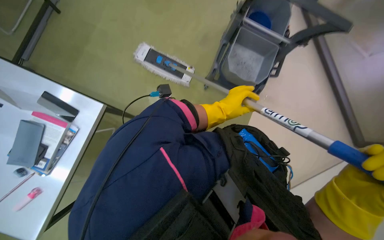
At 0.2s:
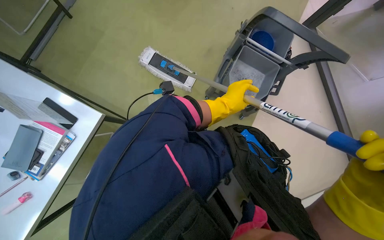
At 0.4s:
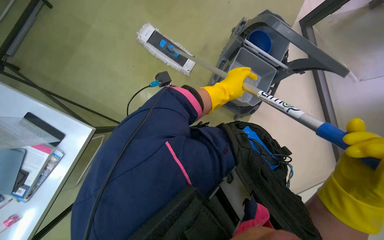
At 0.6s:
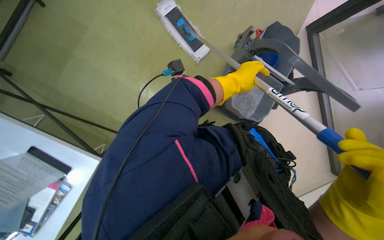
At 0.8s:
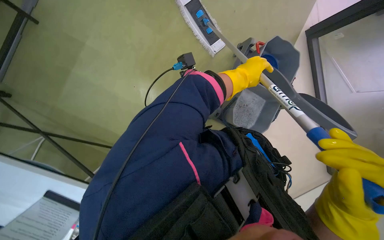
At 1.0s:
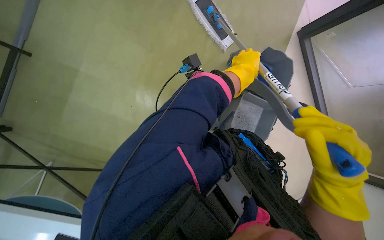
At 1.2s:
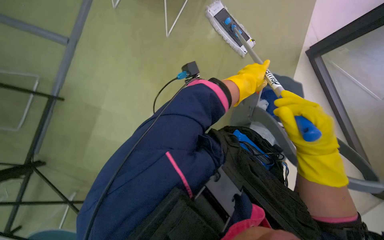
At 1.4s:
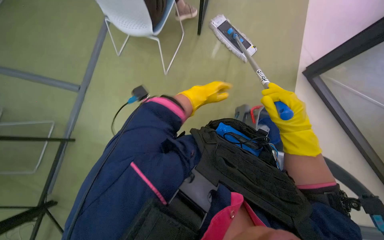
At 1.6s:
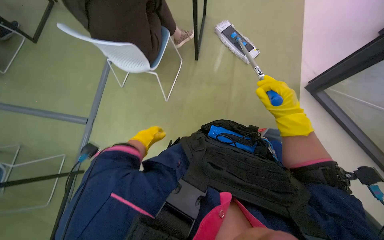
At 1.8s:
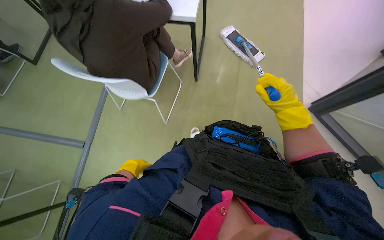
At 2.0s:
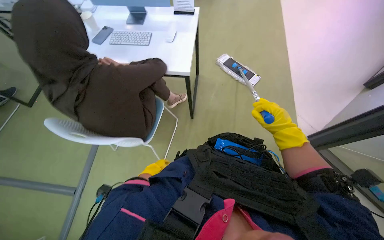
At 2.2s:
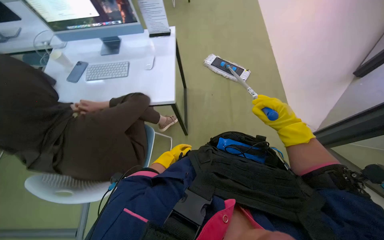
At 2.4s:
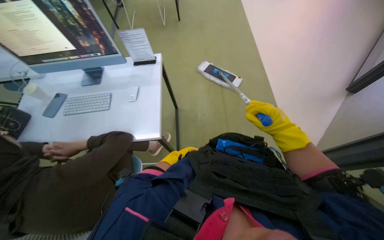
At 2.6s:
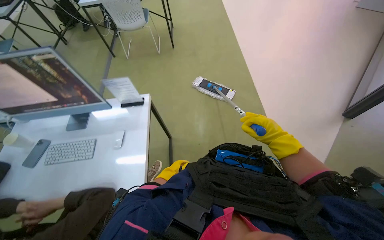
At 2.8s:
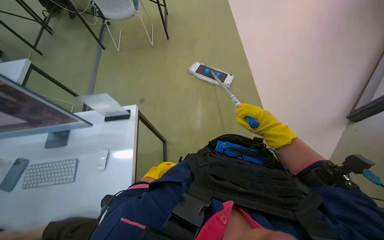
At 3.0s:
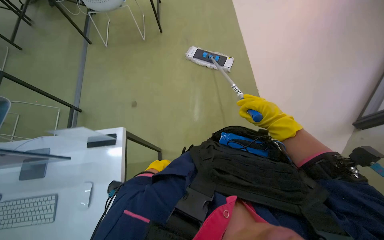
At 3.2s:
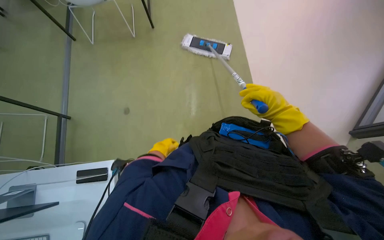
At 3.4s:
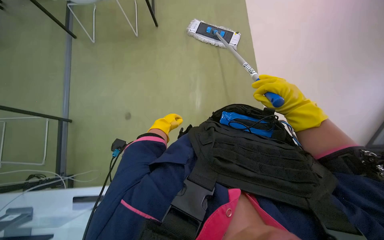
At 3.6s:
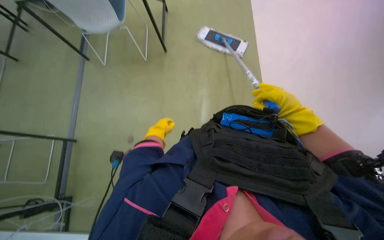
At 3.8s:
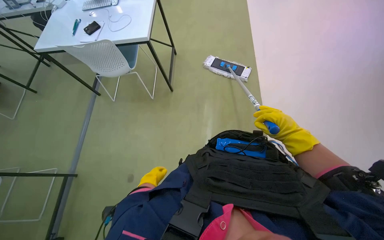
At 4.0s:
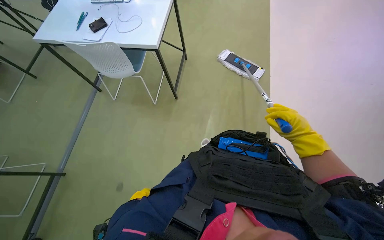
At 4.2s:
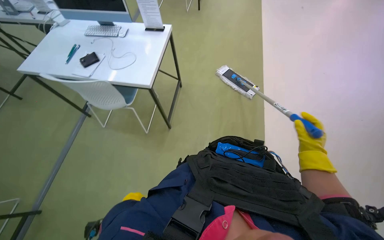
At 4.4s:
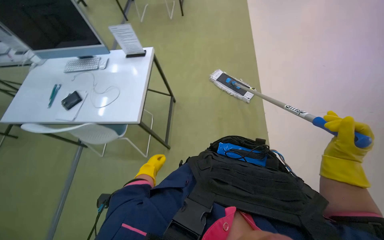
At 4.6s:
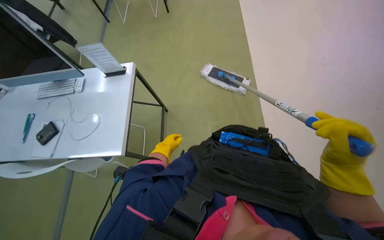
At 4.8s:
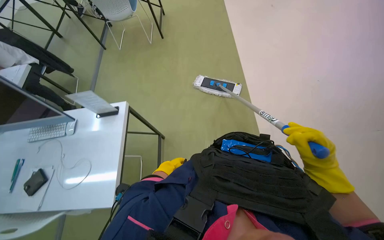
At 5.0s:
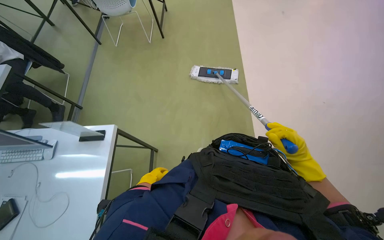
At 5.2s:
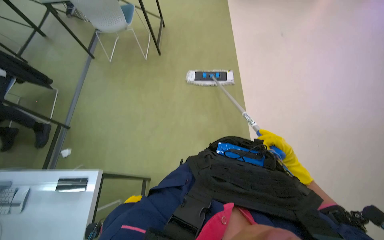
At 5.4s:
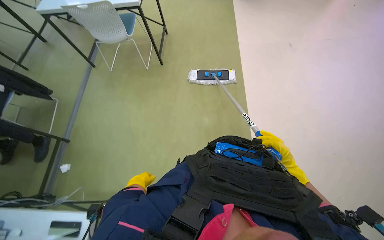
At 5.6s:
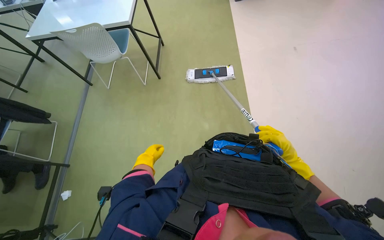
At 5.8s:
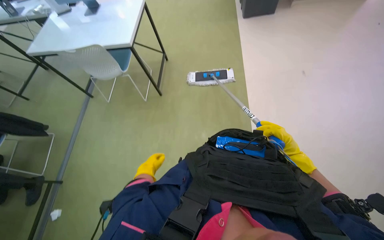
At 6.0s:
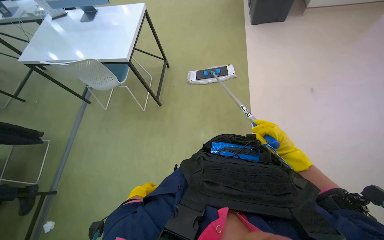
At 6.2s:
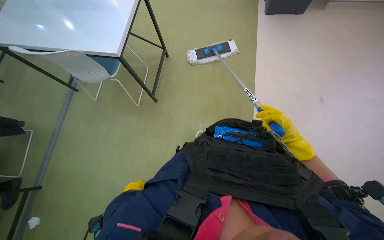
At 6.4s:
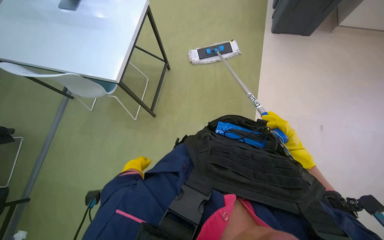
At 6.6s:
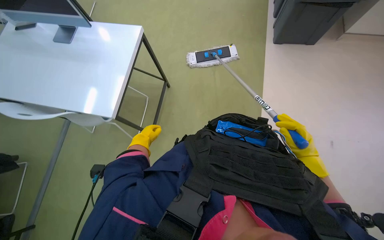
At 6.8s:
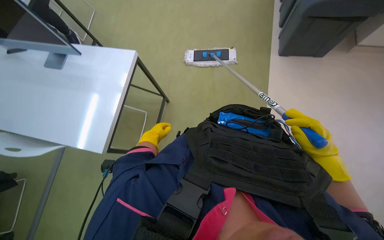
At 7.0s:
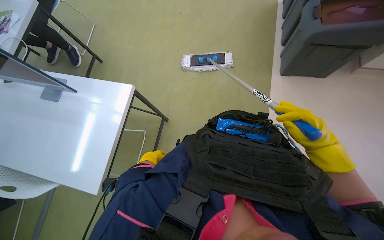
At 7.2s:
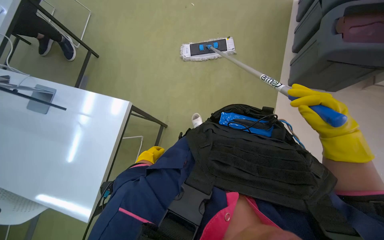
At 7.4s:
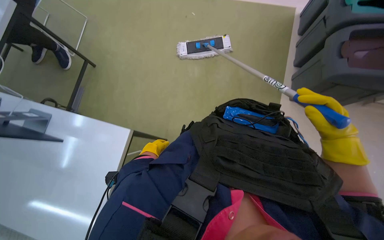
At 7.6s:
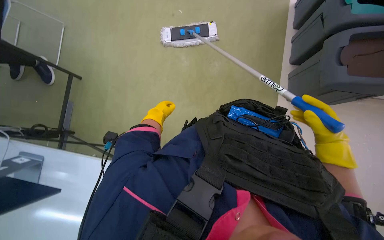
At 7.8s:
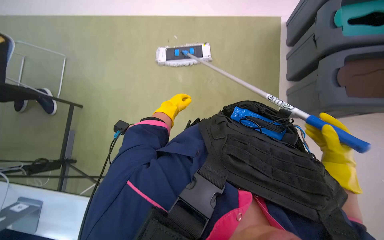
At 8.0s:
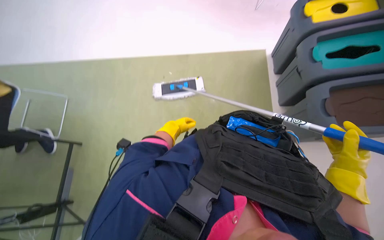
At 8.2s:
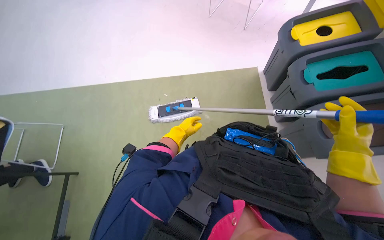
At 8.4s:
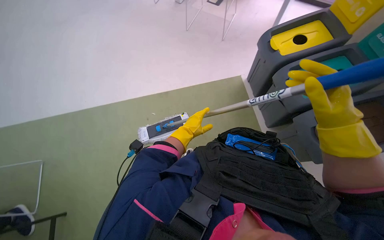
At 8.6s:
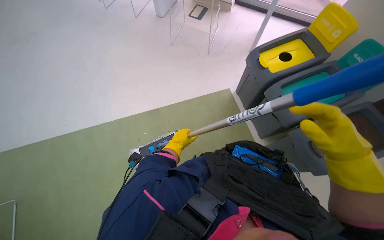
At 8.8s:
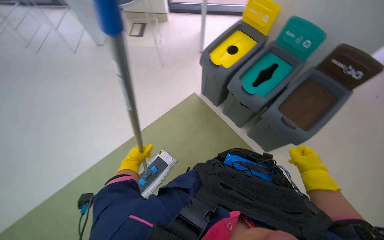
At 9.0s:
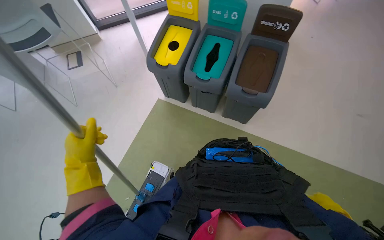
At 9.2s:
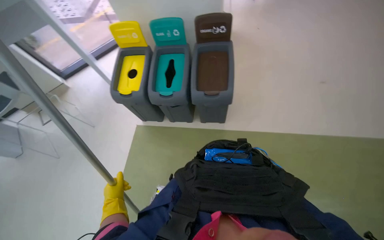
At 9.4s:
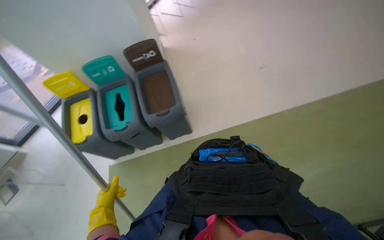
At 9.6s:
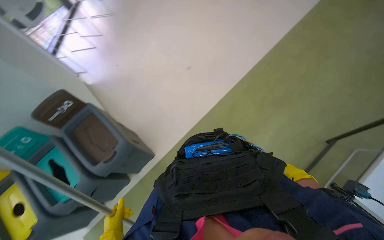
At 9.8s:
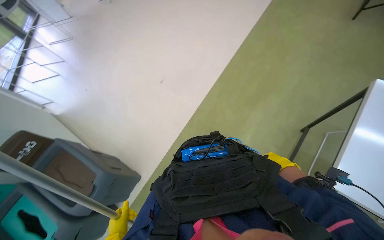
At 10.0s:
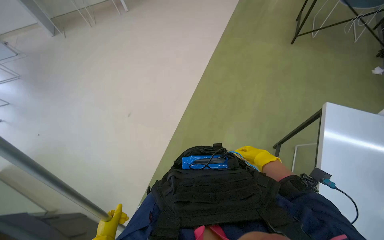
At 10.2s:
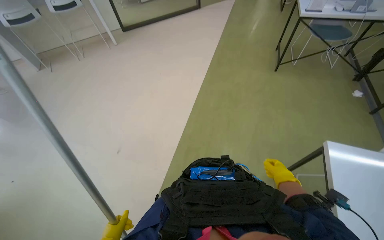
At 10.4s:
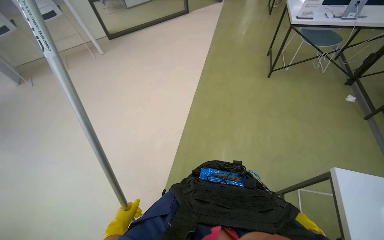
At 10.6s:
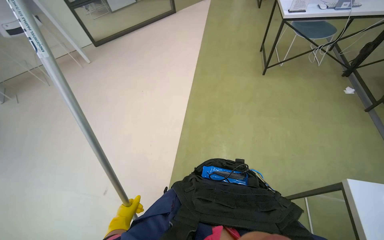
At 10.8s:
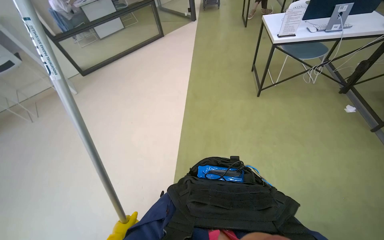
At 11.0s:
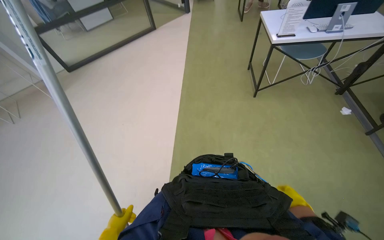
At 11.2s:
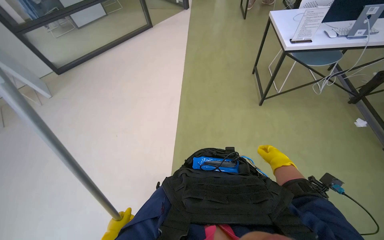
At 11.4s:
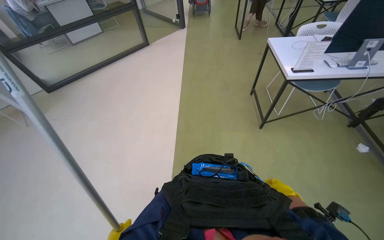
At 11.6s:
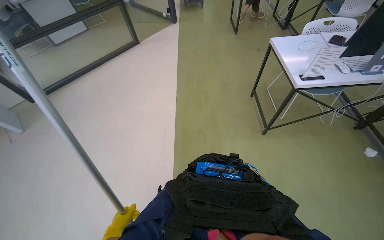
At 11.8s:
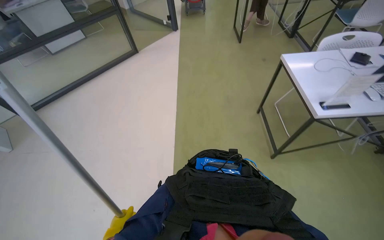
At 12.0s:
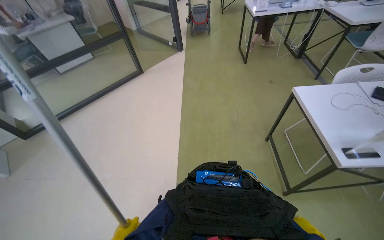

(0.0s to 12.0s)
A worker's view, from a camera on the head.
Job: mopping floor.
The whole recording: Mopping office floor. The worker mops the office floor with a flat mop, periodically wringing it in a bucket.
1.6s - 3.0s: The camera is carried roughly 1 m.
3.0s - 4.4s: The right hand moves to the right, approximately 15 cm.
7.6s - 9.0s: The wearer's head swings some 50 degrees to the right.
10.4s - 12.0s: The head travels approximately 1.5 m.

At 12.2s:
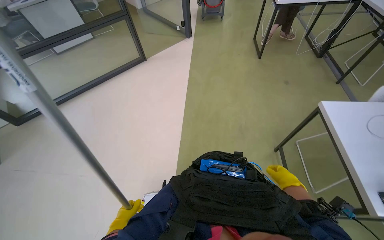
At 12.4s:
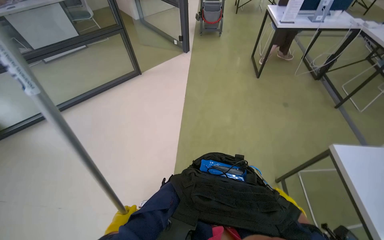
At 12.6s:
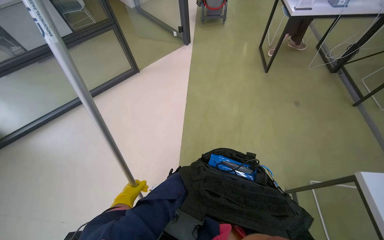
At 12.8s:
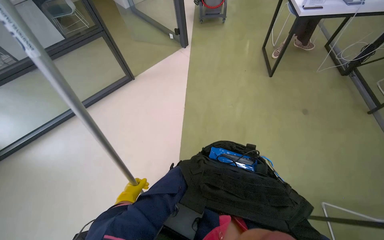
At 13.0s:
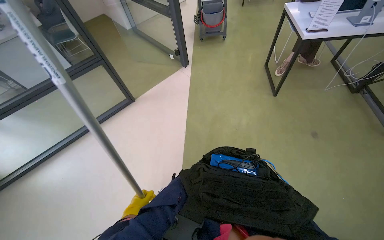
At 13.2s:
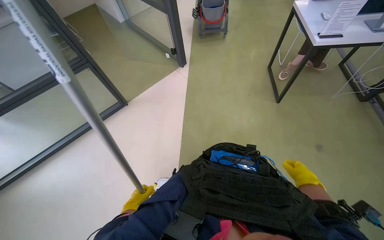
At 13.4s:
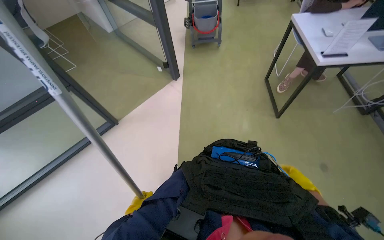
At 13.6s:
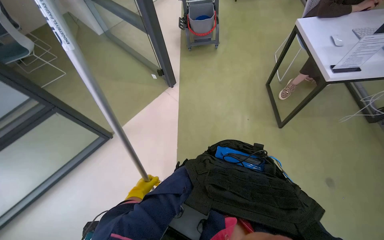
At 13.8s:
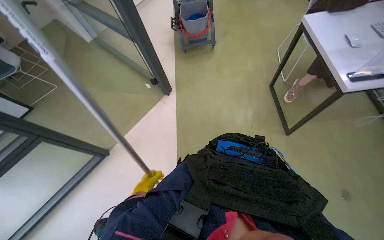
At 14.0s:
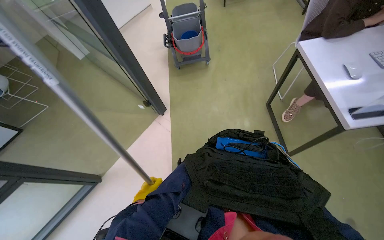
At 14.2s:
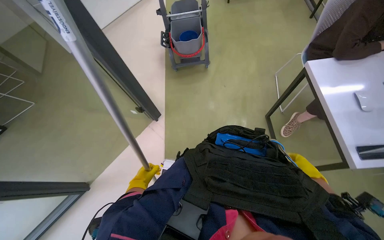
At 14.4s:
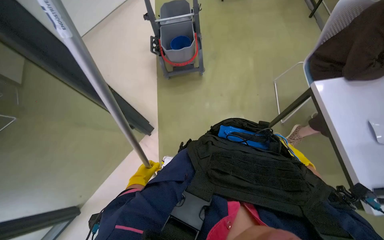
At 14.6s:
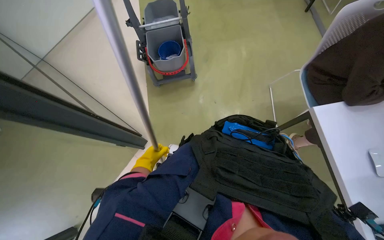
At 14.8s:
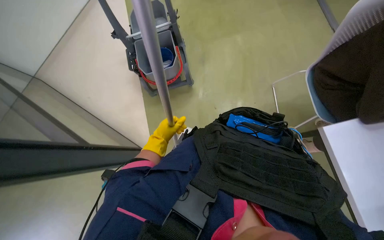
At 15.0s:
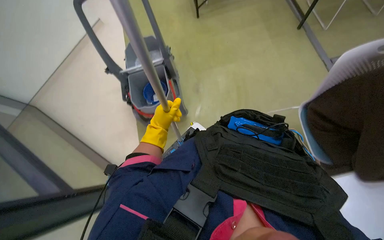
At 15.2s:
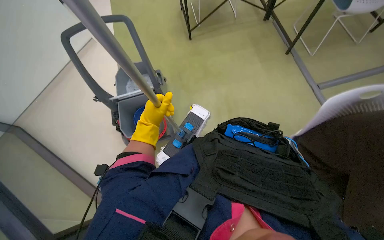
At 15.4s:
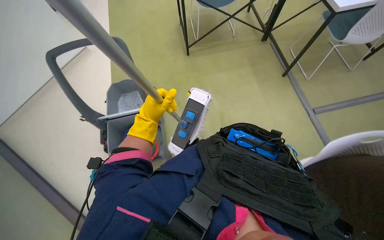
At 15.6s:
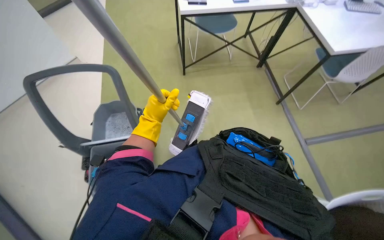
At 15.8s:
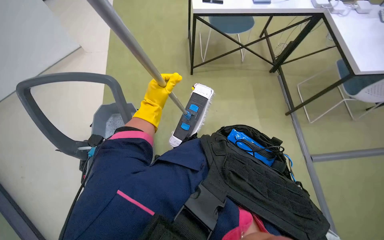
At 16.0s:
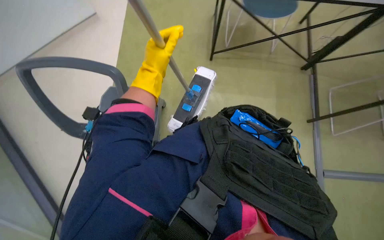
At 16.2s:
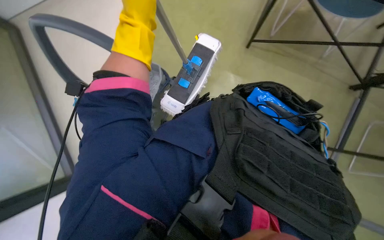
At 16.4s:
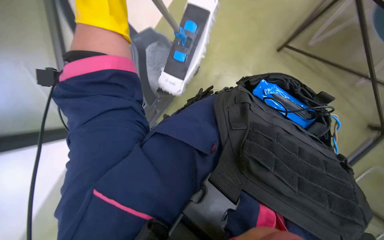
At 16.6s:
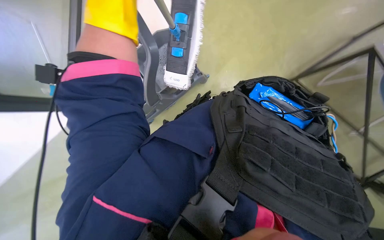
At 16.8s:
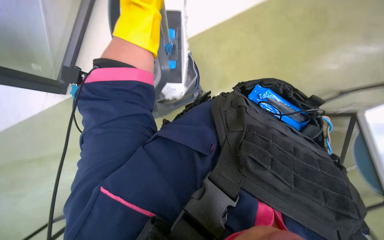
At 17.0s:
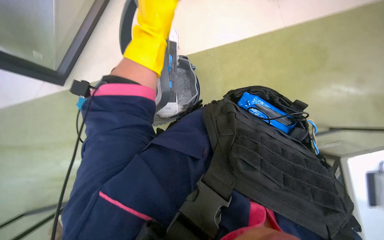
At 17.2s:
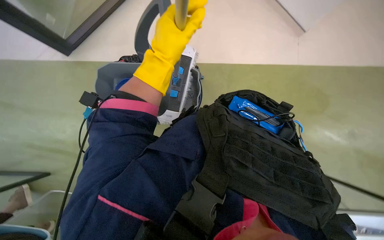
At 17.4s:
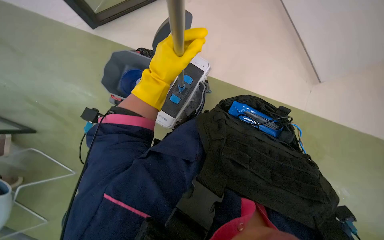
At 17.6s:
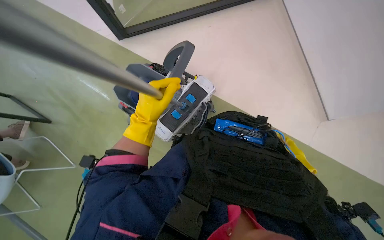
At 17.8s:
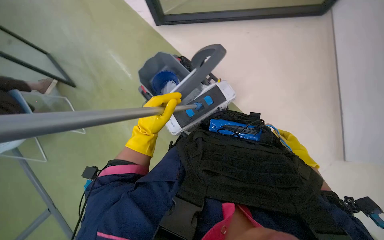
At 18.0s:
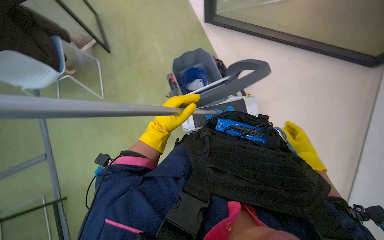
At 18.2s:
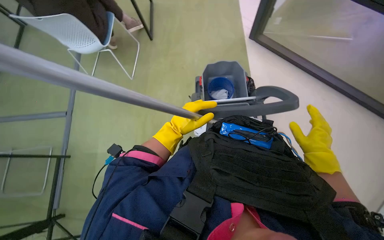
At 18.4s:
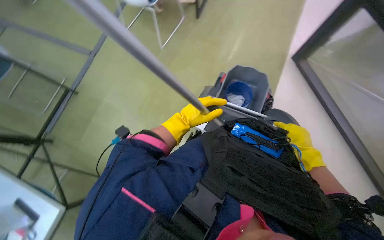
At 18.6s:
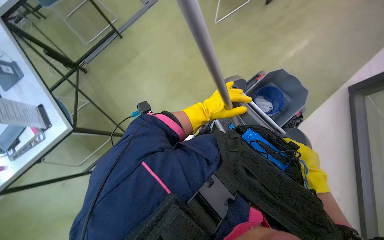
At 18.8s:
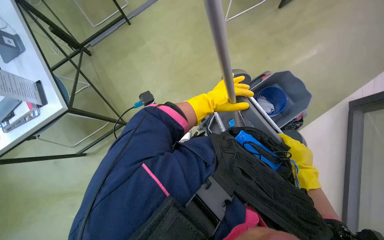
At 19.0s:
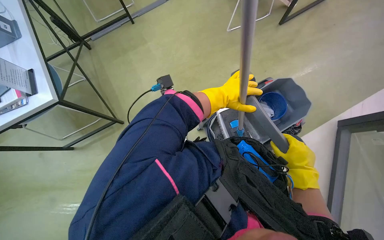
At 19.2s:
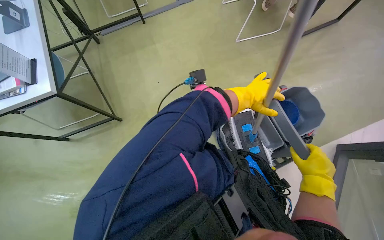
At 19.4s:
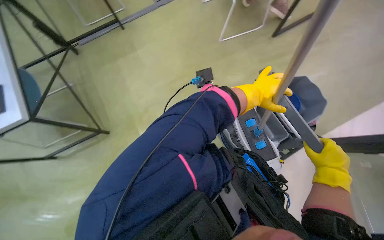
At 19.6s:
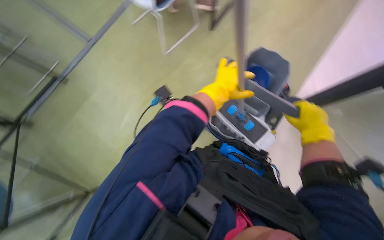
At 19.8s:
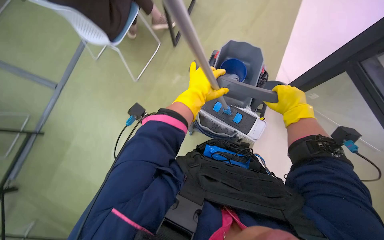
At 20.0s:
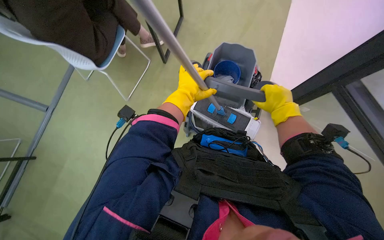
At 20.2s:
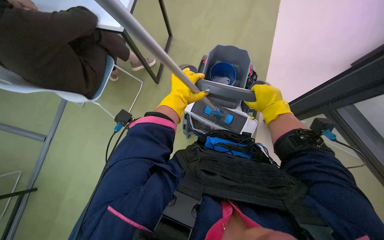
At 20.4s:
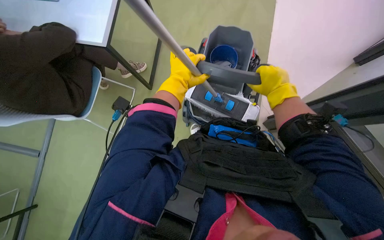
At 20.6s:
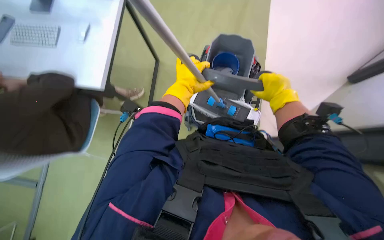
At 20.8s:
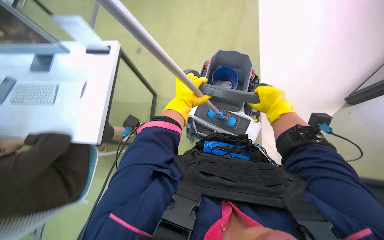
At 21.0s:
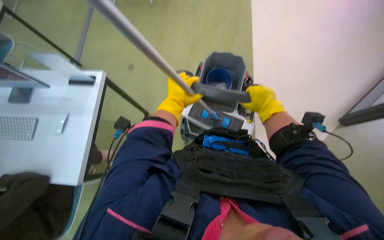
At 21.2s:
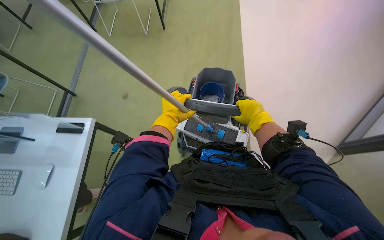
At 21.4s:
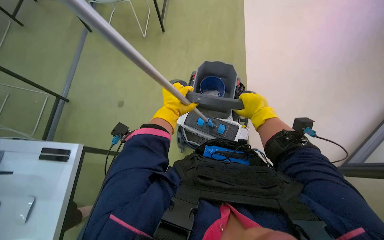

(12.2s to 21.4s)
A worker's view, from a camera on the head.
Job: mopping floor.
The whole recording: Mopping office floor. The worker mops the office floor with a flat mop, periodically wringing it in a bucket.
12.2s - 13.8s: The camera is carried about 2 m.
13.8s - 15.2s: The camera is carried about 90 cm.
15.2s - 16.8s: The head rotates about 30 degrees to the left. The camera pitches upward, by approximately 10 degrees. The left hand travels nearer to the camera by some 10 cm.
16.8s - 18.4s: The view tilts roughly 15 degrees upward. The left hand travels to the right and down the picture by roughly 15 cm.
19.8s - 21.4s: The view tips upward by about 15 degrees.
